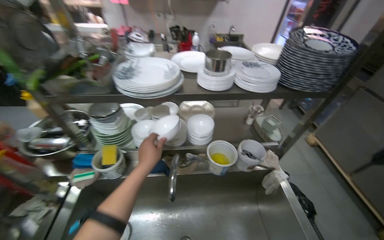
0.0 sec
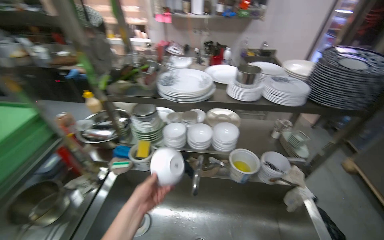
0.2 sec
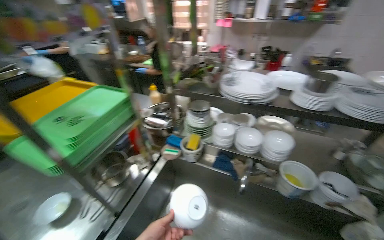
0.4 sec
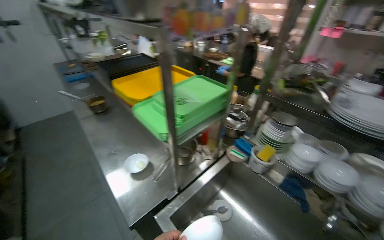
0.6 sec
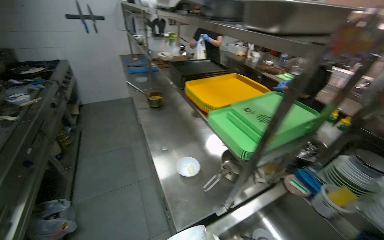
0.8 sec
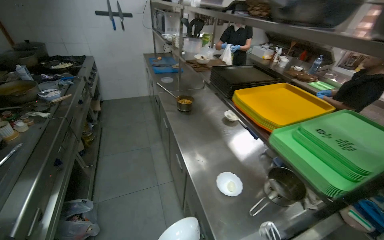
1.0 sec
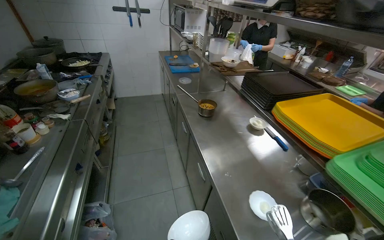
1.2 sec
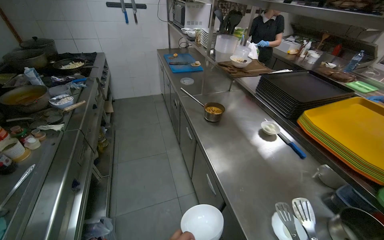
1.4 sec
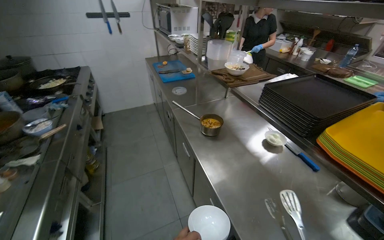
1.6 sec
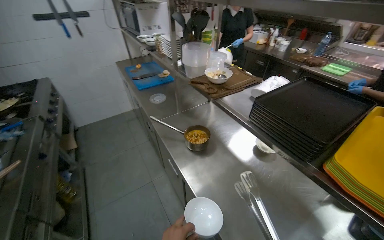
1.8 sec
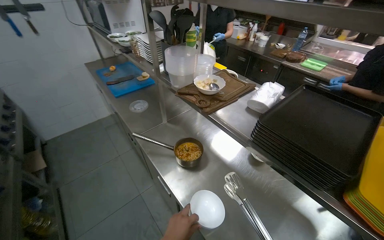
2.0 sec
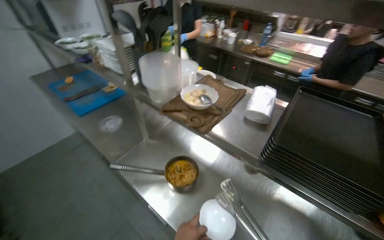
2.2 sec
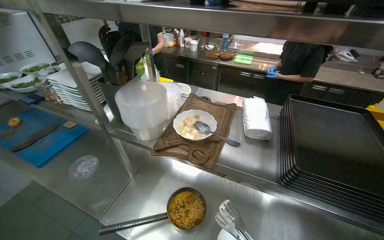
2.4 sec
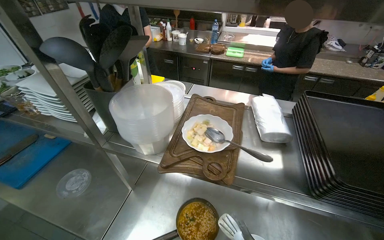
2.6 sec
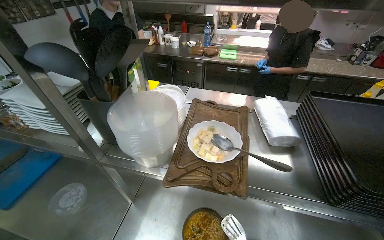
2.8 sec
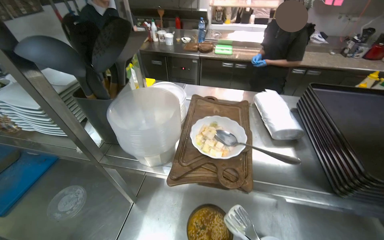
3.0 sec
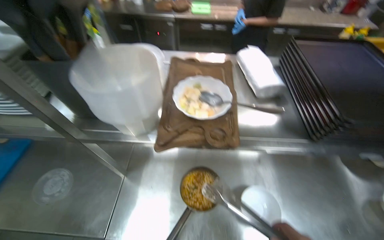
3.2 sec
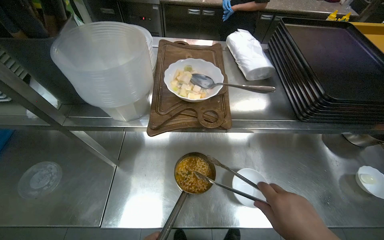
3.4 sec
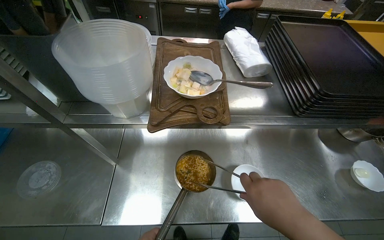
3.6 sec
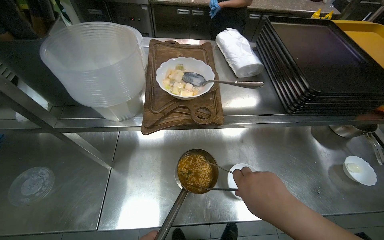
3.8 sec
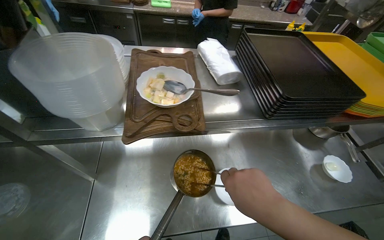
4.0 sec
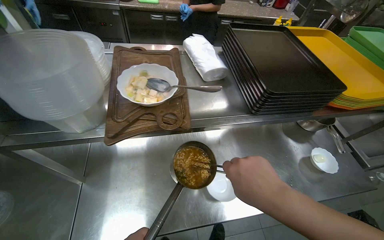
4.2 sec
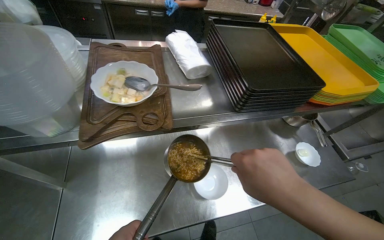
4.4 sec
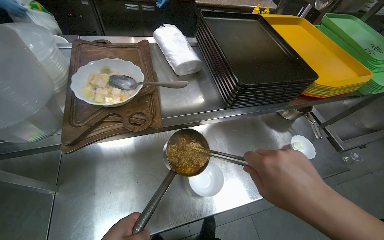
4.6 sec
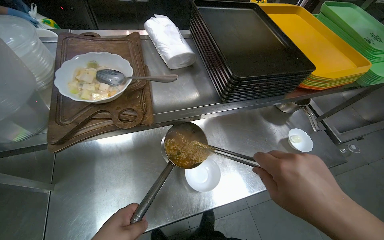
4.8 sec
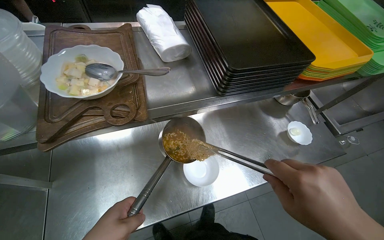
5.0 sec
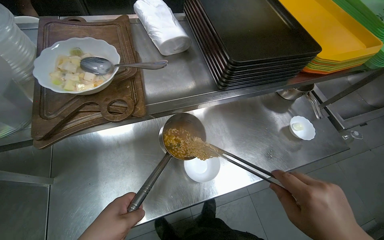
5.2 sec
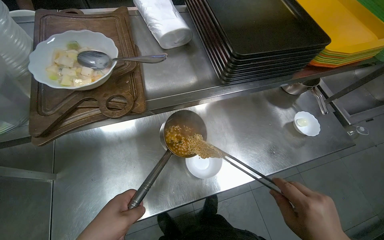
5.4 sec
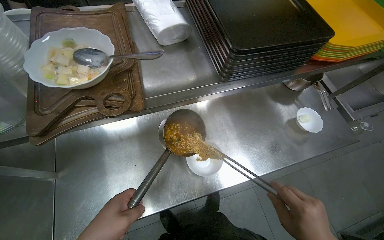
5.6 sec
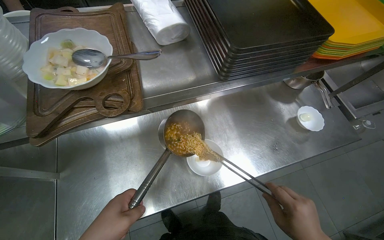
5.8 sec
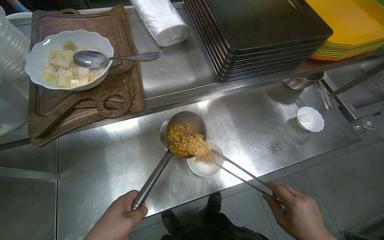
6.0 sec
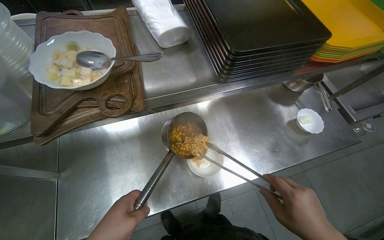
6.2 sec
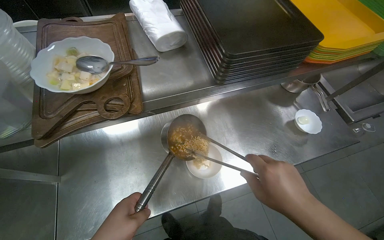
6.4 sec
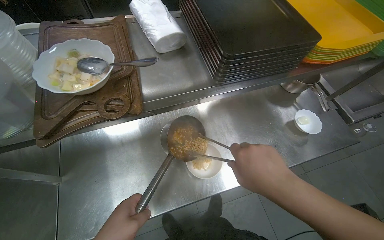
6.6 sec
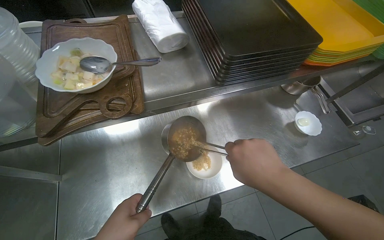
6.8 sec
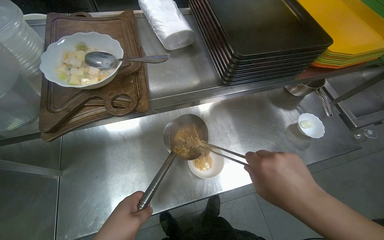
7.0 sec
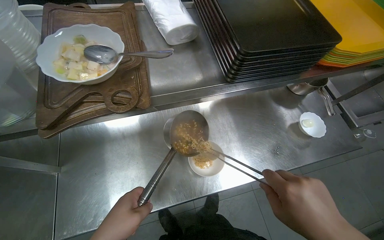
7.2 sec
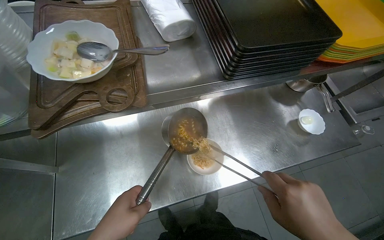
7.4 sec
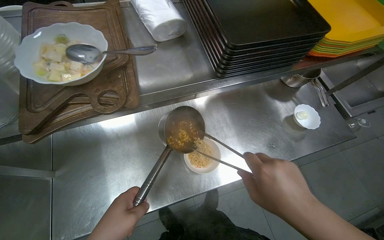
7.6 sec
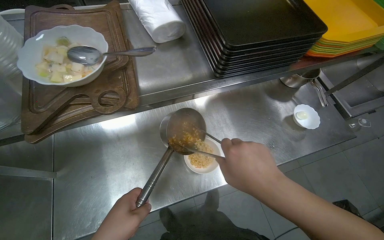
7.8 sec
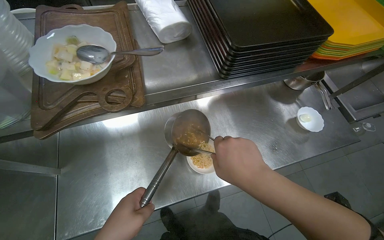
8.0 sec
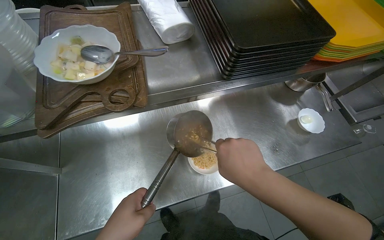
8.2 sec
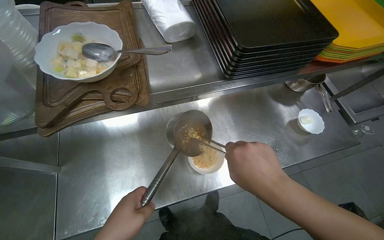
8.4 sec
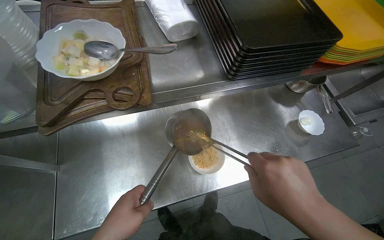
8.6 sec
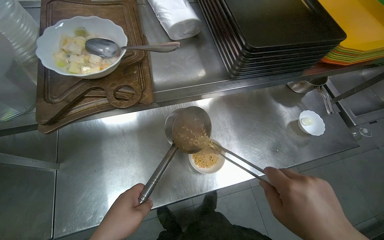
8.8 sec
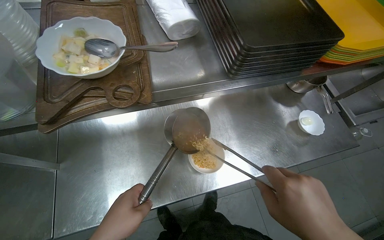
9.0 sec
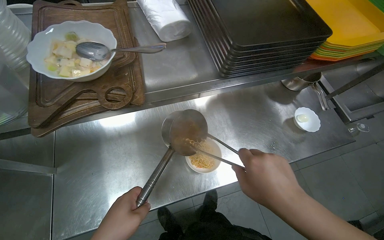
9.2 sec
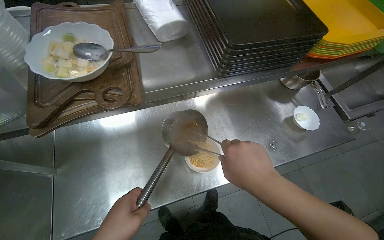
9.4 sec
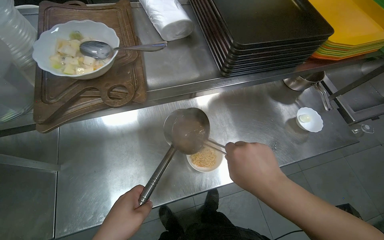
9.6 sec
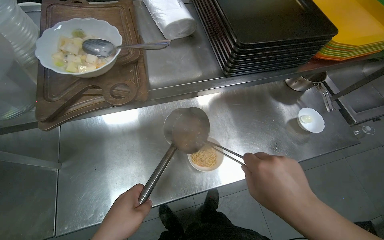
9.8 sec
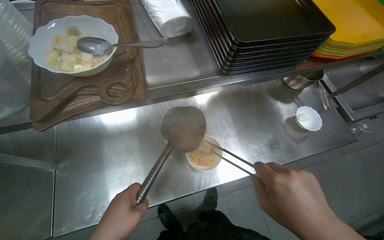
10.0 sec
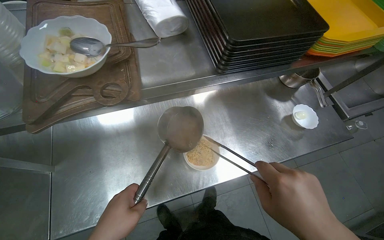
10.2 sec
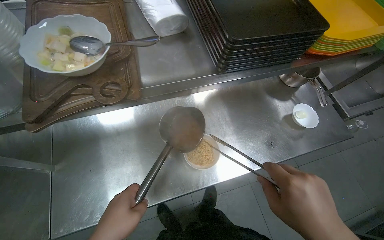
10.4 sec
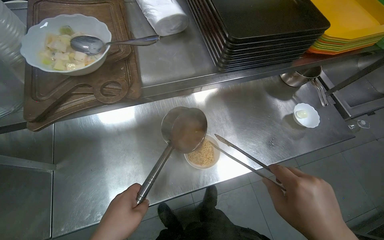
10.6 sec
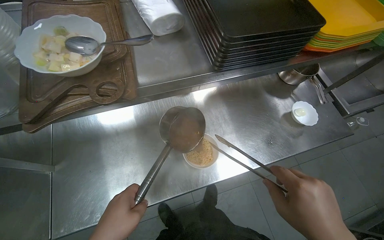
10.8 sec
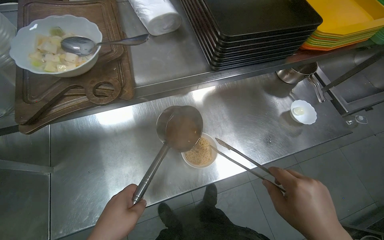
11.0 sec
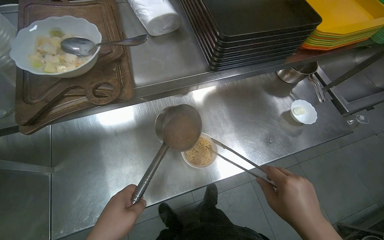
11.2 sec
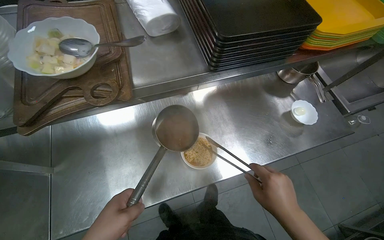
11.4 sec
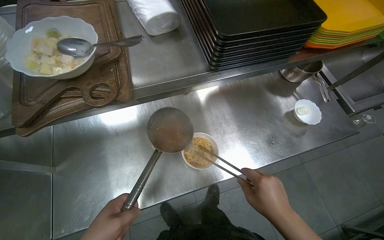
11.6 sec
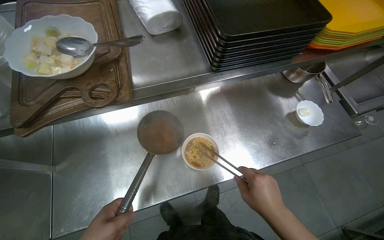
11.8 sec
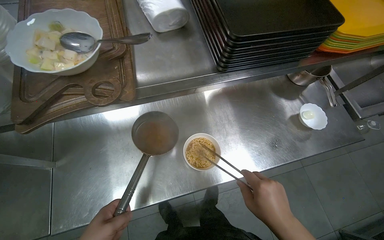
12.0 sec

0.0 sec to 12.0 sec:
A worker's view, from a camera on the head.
Job: preparing food.
The whole recording: Plating Cooked Ramen. The worker transfers the cooked ramen into a bowl.
0.0 sec to 1.6 sec: The camera travels about 1 m. The head turns to the left by approximately 70 degrees.
1.6 sec to 3.0 sec: The camera is carried roughly 80 cm. The head rotates some 55 degrees to the right.
3.0 sec to 4.4 sec: The wearer looks about 25 degrees further to the right. The view tilts some 15 degrees downward.

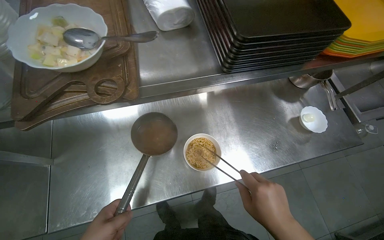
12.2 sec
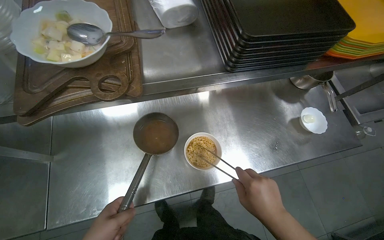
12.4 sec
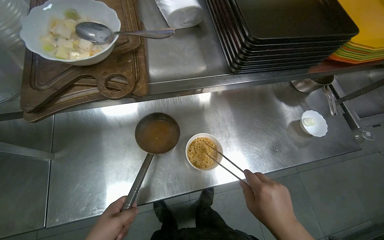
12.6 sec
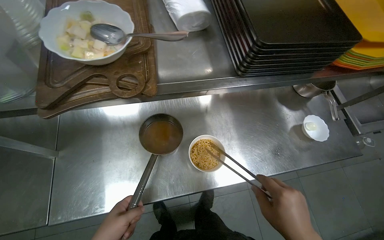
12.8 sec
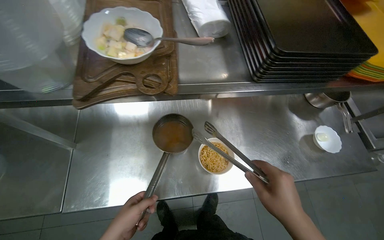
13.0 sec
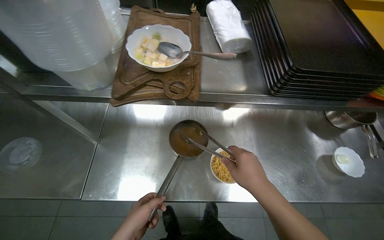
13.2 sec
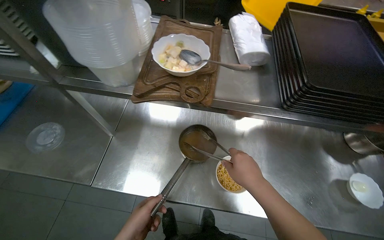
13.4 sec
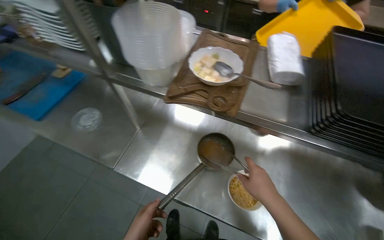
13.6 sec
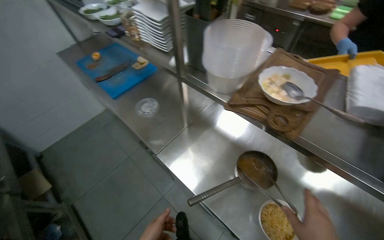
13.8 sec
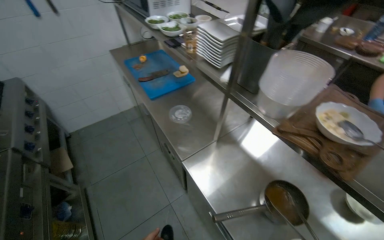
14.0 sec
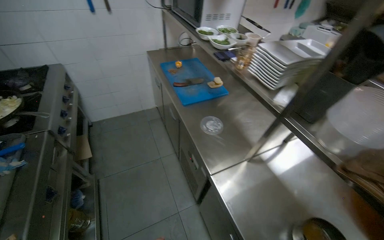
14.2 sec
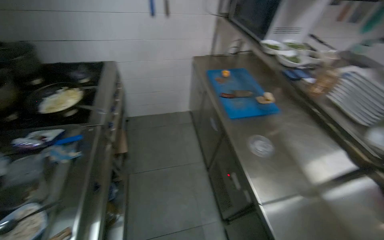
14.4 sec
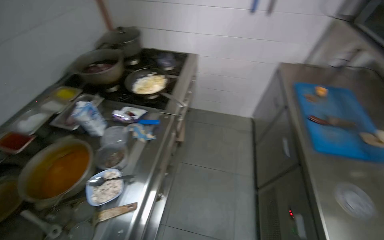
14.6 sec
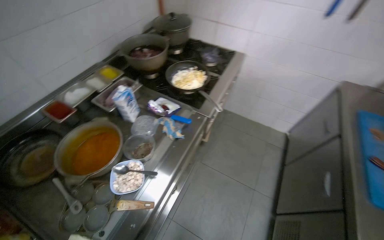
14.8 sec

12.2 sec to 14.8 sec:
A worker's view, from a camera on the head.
Job: preparing food.
The whole recording: Plating Cooked Ramen. The worker transfers the cooked ramen into a bowl.
12.2 sec to 13.4 sec: The head turns to the left by roughly 25 degrees. The right hand shifts about 10 cm up the picture.
13.4 sec to 14.8 sec: The head travels roughly 80 cm. The wearer looks some 110 degrees further to the left.

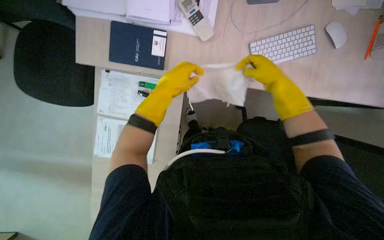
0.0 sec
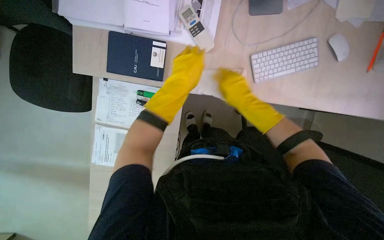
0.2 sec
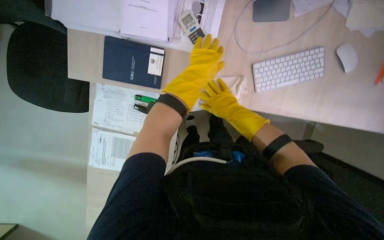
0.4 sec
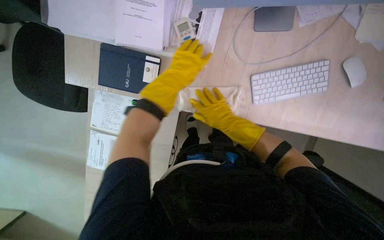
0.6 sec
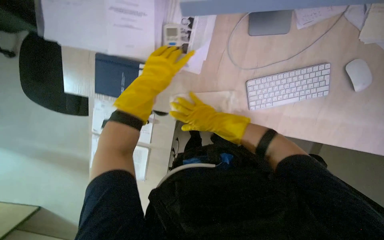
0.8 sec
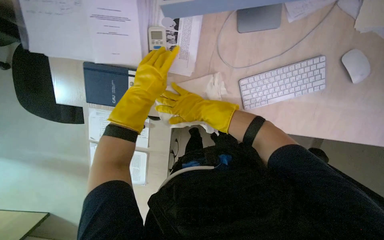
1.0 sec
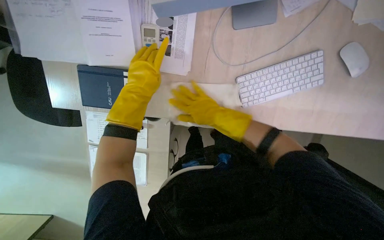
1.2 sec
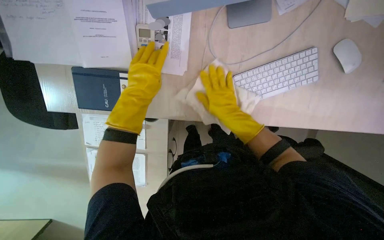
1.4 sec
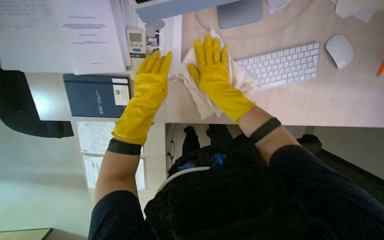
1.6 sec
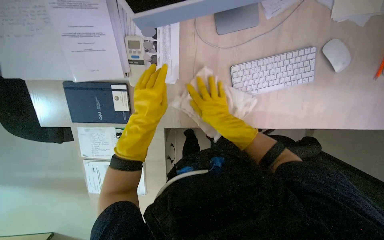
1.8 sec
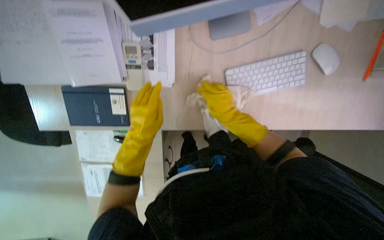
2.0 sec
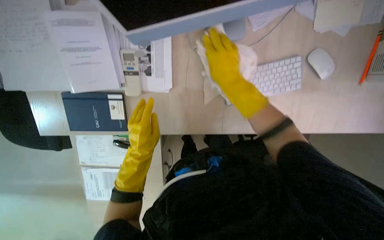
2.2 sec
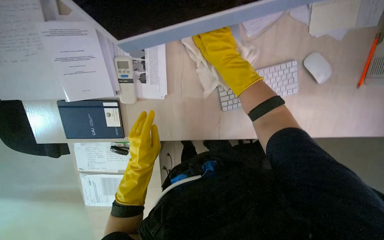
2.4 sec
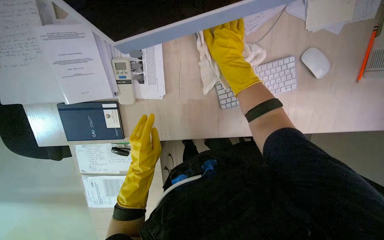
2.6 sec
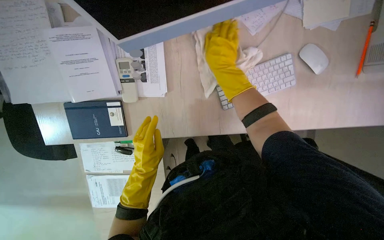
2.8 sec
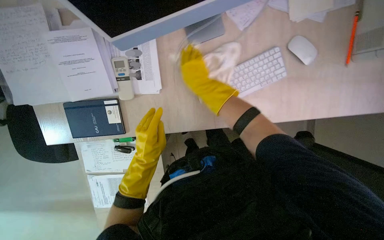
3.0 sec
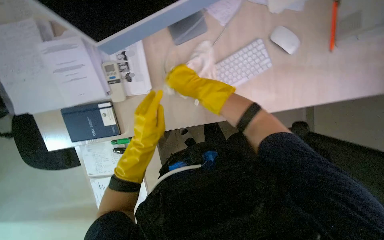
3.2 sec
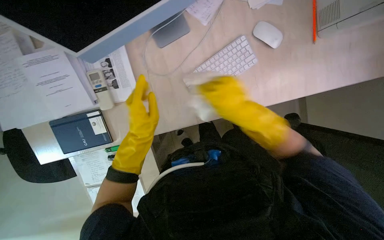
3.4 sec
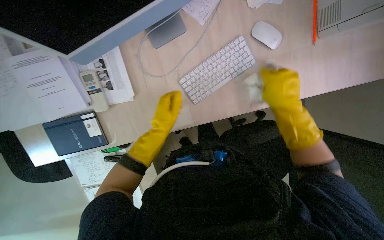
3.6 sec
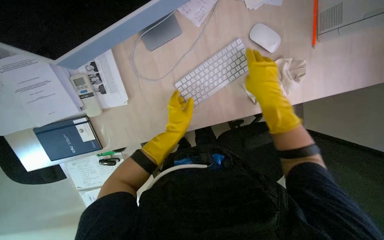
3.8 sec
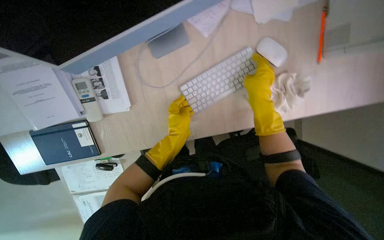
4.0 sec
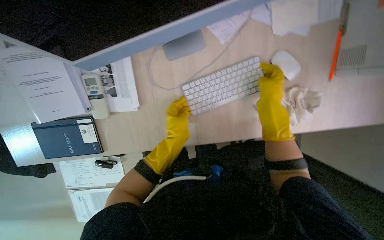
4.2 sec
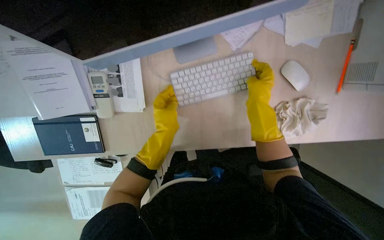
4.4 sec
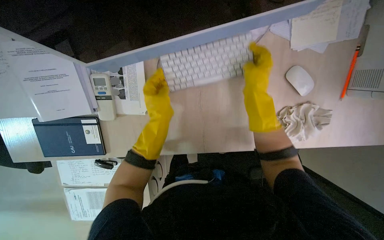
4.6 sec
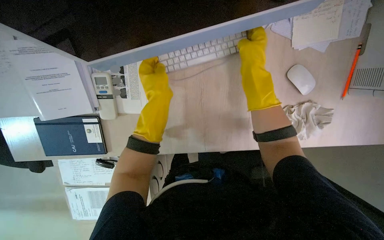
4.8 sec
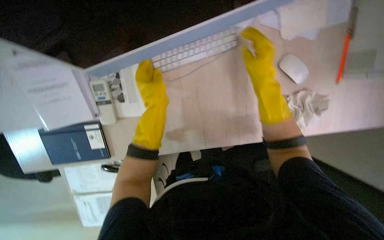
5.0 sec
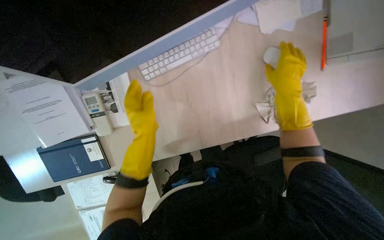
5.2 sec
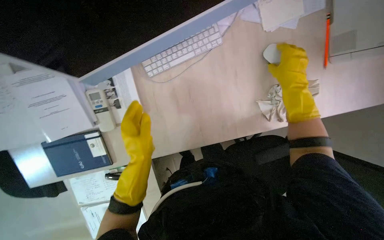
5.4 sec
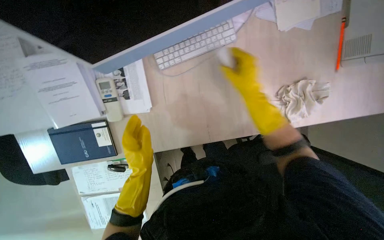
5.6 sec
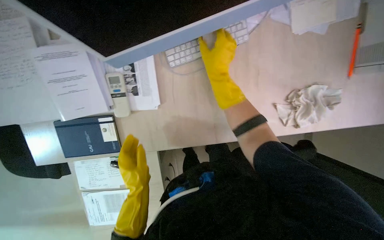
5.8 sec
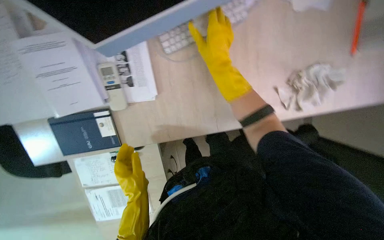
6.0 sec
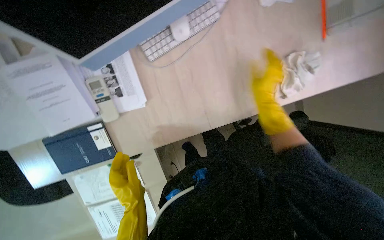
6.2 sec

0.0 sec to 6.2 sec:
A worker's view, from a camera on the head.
Job: wiping surfaces.
The whole recording: Wiping office desk and equipment. The worker wipes the office desk surface and moves a chair to clean underneath.
1.6 sec to 3.2 sec: The right hand swings up and down the picture, some 15 cm each way, with 2 reversals. Meanwhile the left hand goes about 10 cm down the picture.
3.2 sec to 4.6 sec: The right hand goes about 10 cm to the right; the left hand goes approximately 20 cm up the picture.
4.6 sec to 6.2 sec: The left hand heads down the picture, covering about 30 cm; the right hand swings left and right, approximately 25 cm each way, with 2 reversals.
